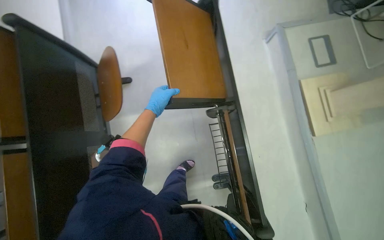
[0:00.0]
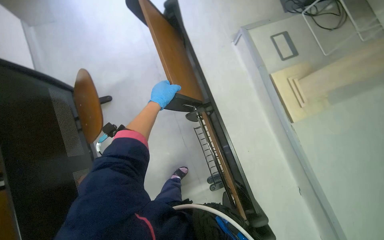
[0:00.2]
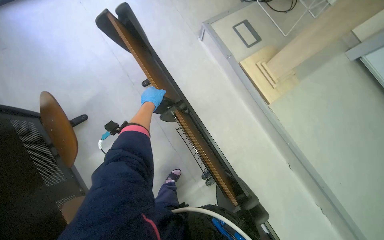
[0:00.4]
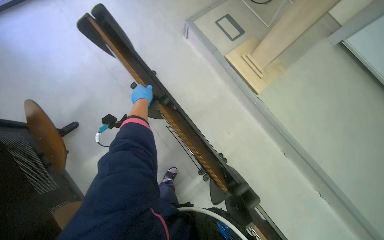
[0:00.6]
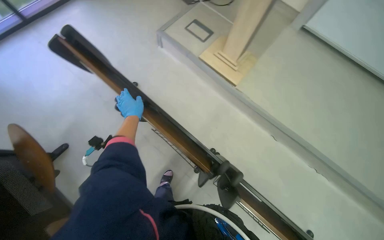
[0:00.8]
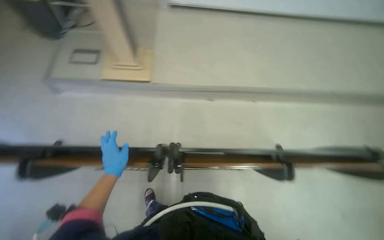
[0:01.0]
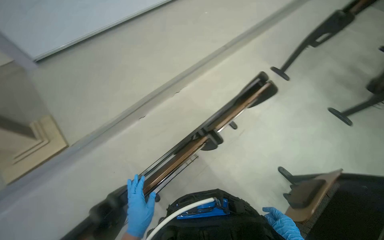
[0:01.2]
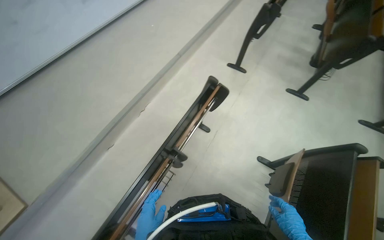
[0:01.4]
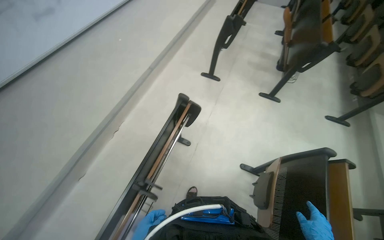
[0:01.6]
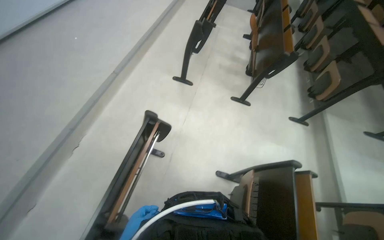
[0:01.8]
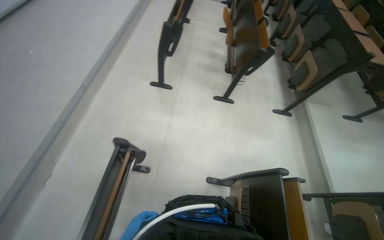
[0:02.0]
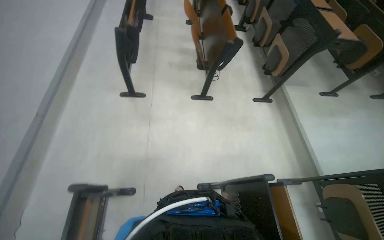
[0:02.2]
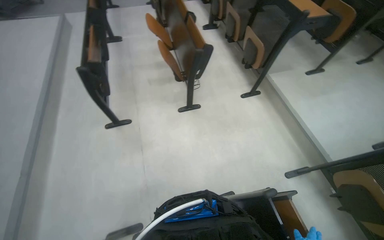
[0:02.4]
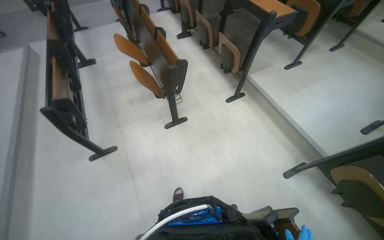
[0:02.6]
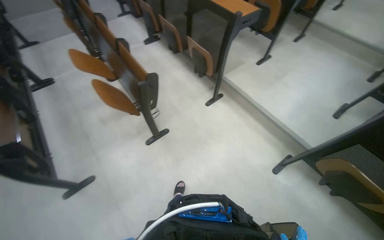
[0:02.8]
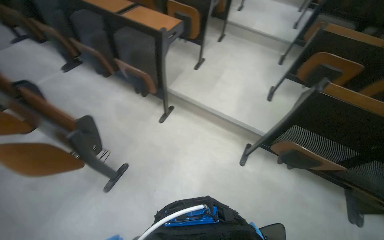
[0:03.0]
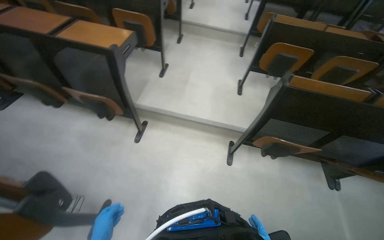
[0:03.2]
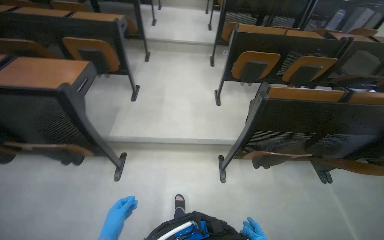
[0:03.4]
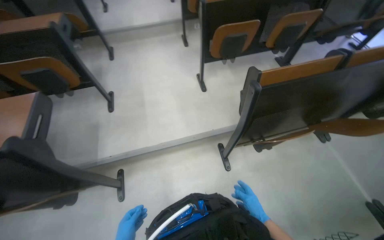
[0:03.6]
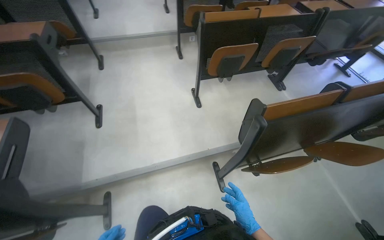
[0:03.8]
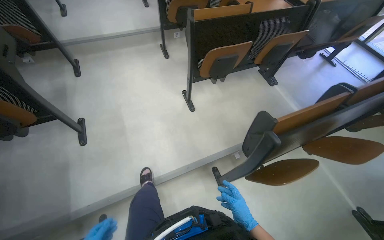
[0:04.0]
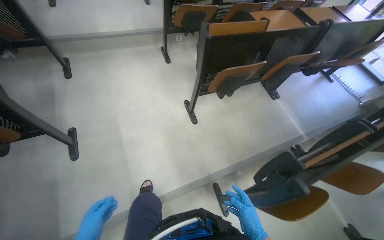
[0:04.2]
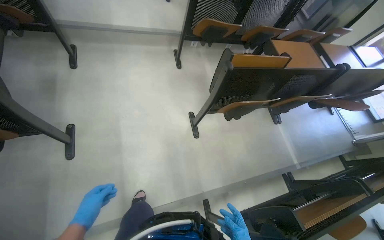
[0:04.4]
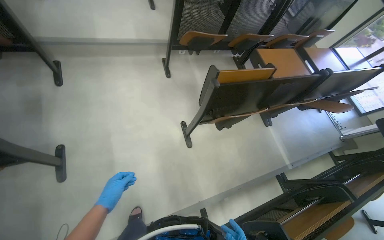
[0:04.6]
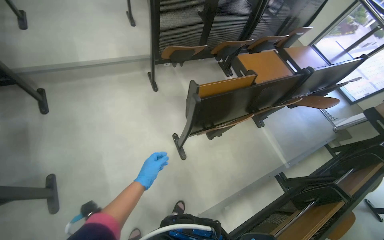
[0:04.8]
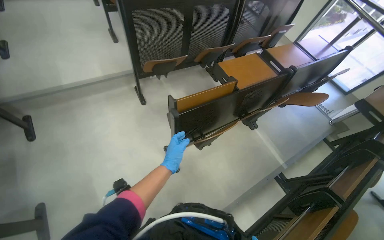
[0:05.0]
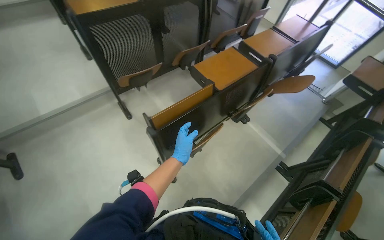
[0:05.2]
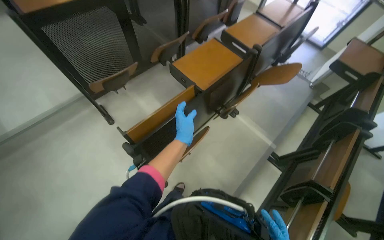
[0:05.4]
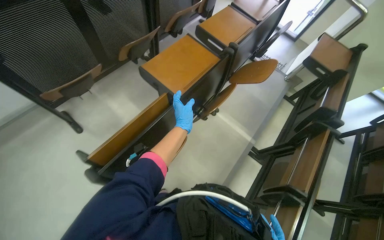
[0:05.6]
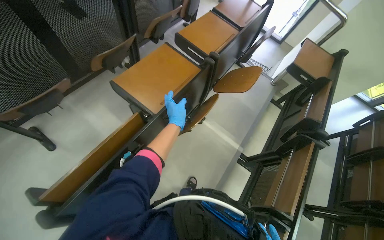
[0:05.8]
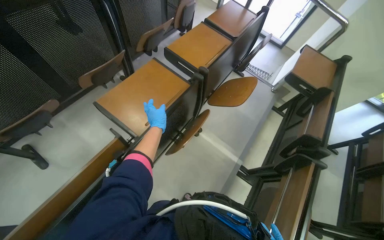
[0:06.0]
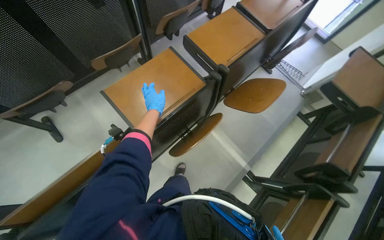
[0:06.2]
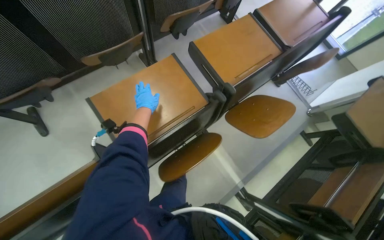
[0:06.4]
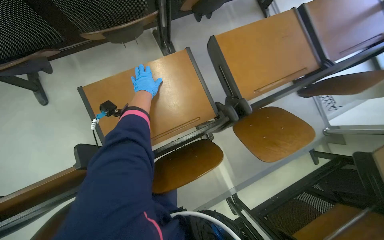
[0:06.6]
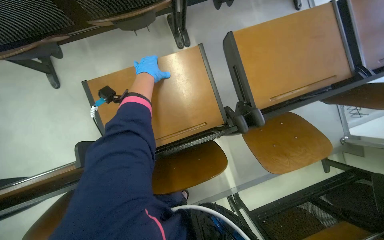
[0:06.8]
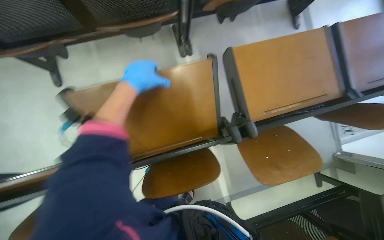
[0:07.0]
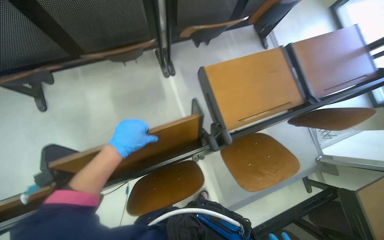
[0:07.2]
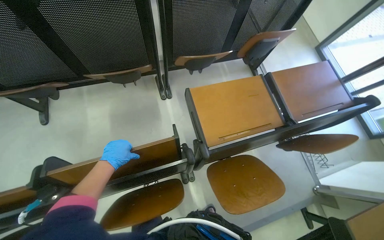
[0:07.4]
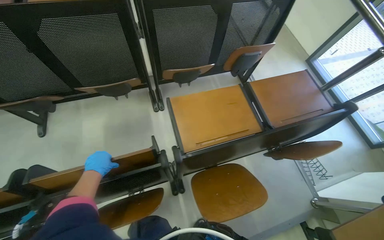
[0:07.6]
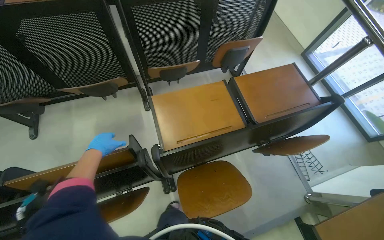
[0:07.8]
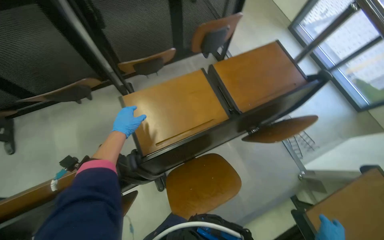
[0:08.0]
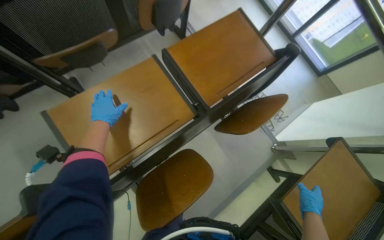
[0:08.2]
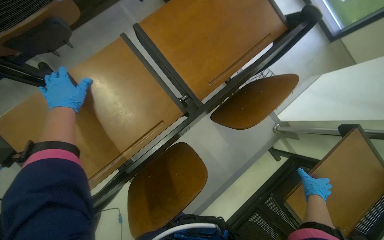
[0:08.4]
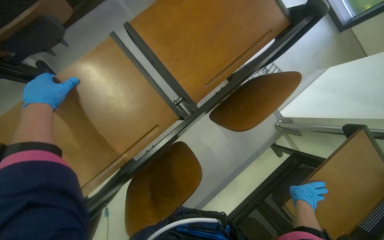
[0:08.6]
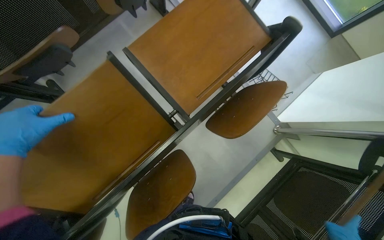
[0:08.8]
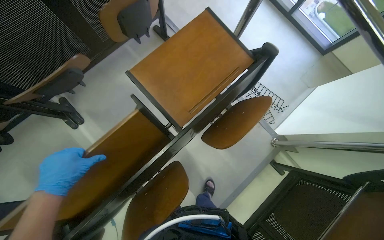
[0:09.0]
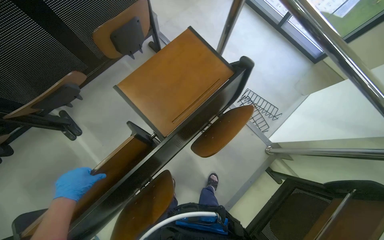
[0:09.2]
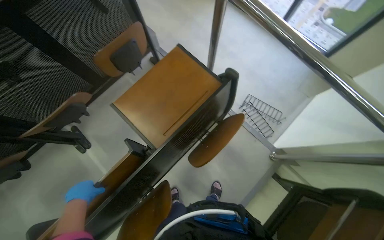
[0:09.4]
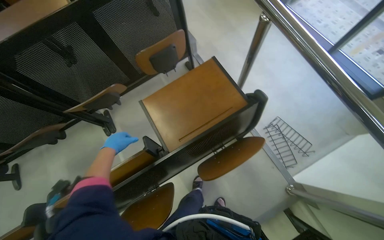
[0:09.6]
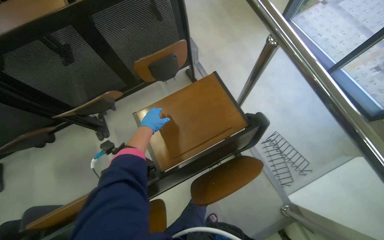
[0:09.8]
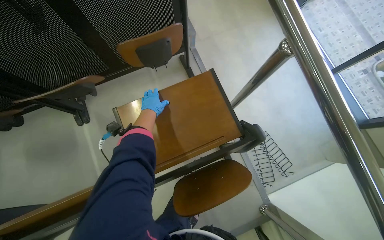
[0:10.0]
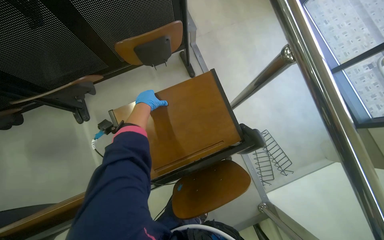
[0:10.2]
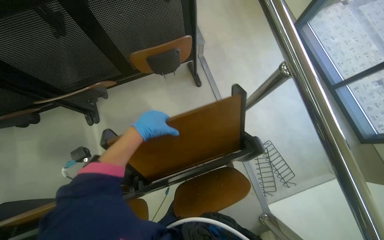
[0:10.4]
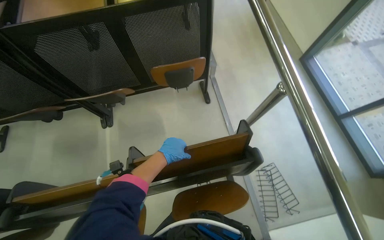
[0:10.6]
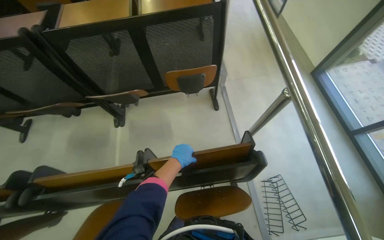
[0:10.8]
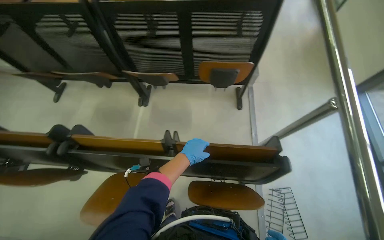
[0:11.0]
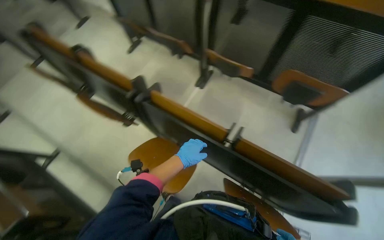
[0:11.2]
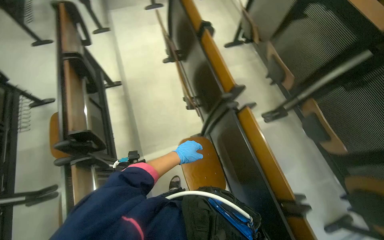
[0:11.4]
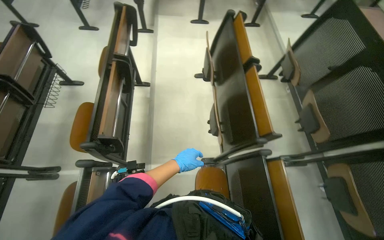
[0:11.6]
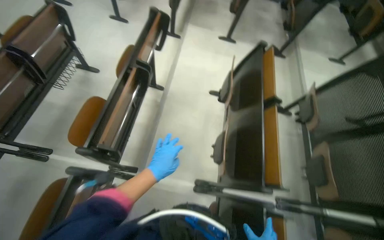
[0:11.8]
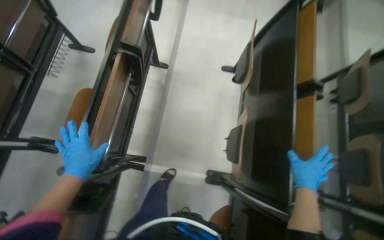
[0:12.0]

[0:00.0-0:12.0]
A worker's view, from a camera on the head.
Job: organizing items.
The whole recording: Folding desks in auditorium. The worker folds up multiple desks in the auditorium.
0.0 to 1.6 s: The camera travels about 1 m. The head rotates roughly 145 degrees to the right.
1.6 to 3.0 s: The camera travels about 1 m. The head turns to the right by about 85 degrees.
3.0 to 4.4 s: The head travels some 1.5 m. The wearer's head swings some 45 degrees to the right.
4.4 to 6.0 s: The head travels approximately 1 m. The head turns to the right by approximately 40 degrees.
6.0 to 7.6 s: The head travels approximately 70 cm. The wearer looks roughly 35 degrees further to the left.
7.6 to 9.0 s: The camera travels approximately 60 cm. The view tilts about 20 degrees downward.
9.0 to 10.4 s: The wearer looks roughly 25 degrees further to the left. The left hand heads to the right and up the picture, covering roughly 50 cm.
10.4 to 12.0 s: The wearer moves approximately 1 m. The wearer looks some 120 degrees further to the left.

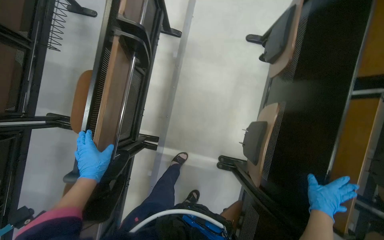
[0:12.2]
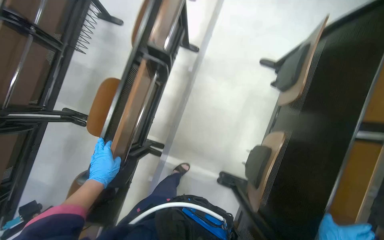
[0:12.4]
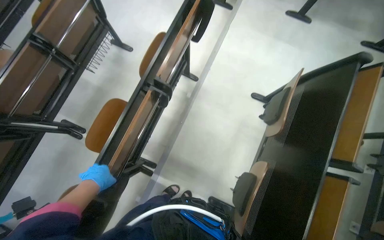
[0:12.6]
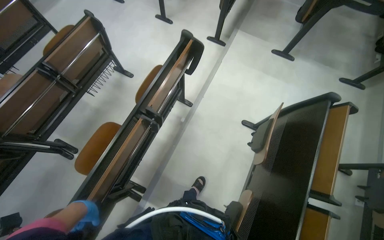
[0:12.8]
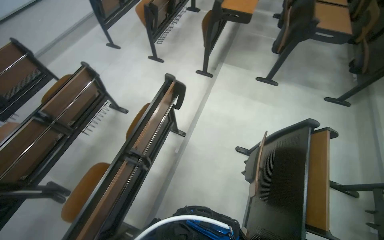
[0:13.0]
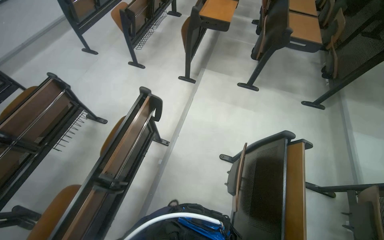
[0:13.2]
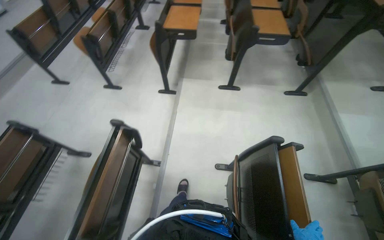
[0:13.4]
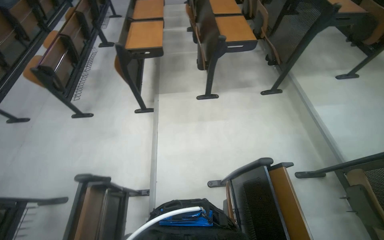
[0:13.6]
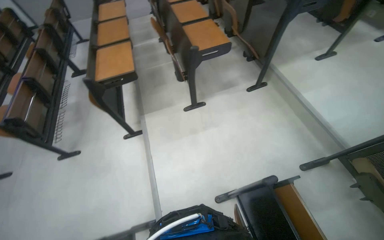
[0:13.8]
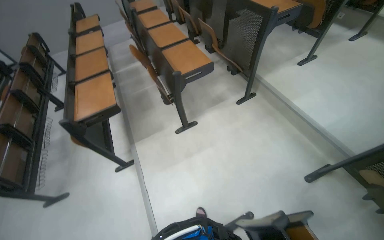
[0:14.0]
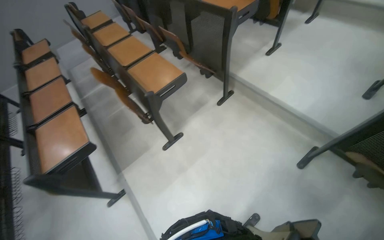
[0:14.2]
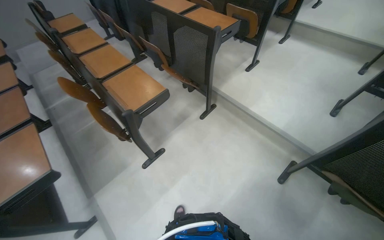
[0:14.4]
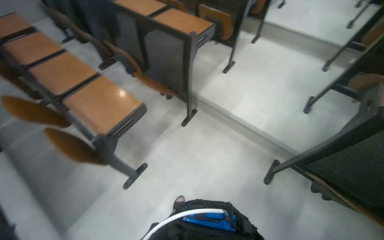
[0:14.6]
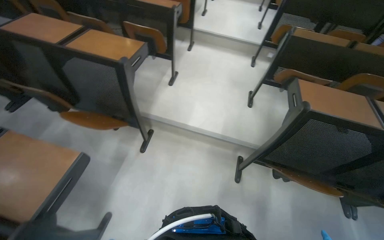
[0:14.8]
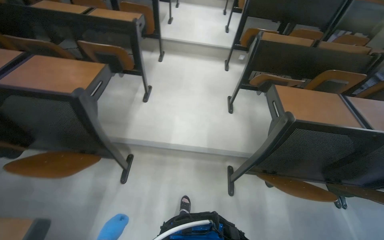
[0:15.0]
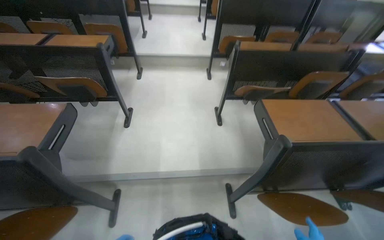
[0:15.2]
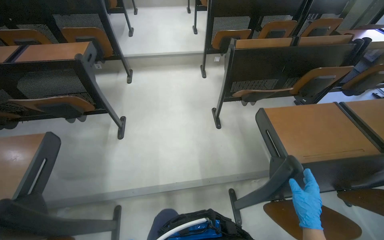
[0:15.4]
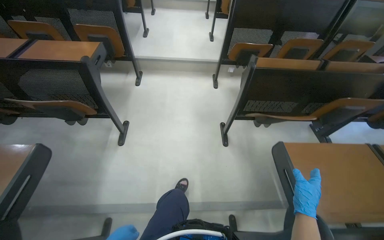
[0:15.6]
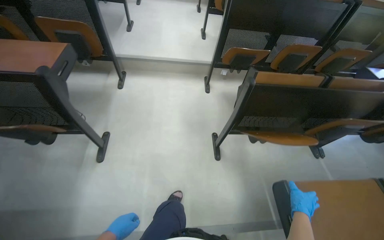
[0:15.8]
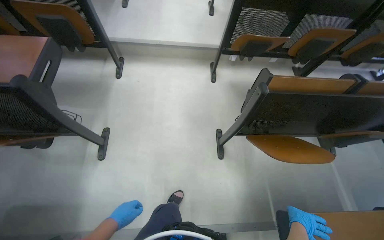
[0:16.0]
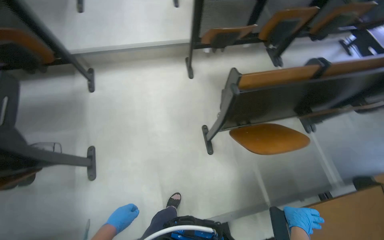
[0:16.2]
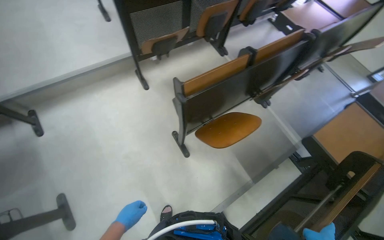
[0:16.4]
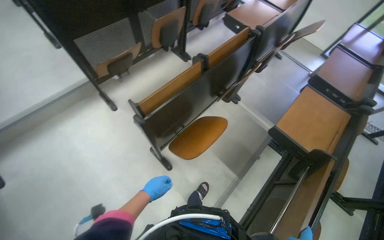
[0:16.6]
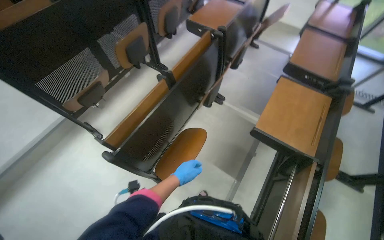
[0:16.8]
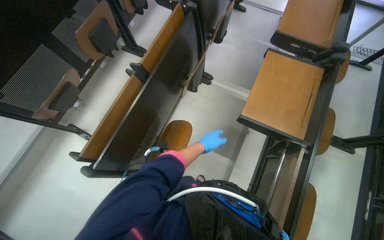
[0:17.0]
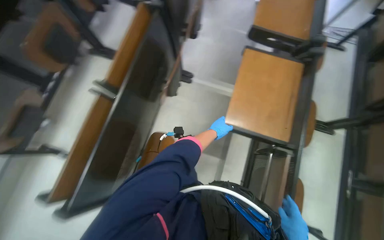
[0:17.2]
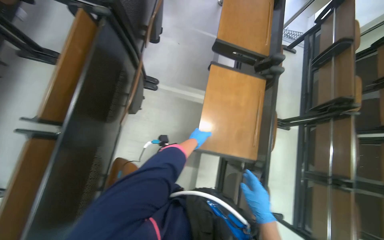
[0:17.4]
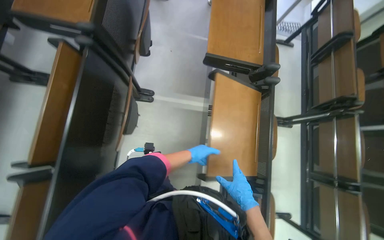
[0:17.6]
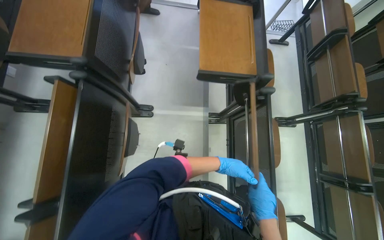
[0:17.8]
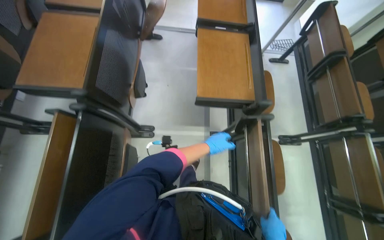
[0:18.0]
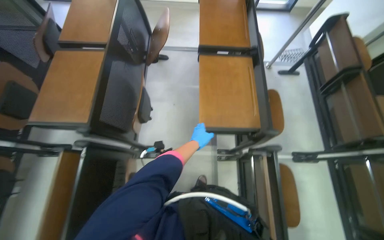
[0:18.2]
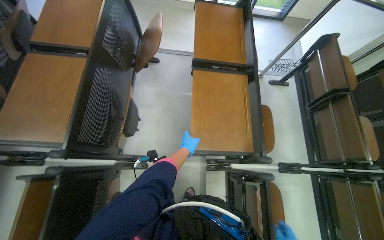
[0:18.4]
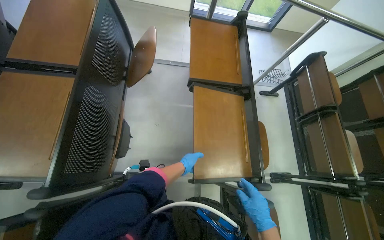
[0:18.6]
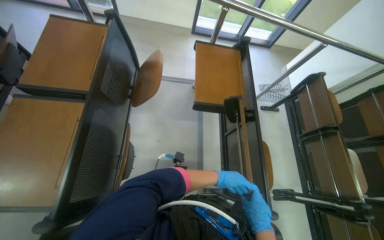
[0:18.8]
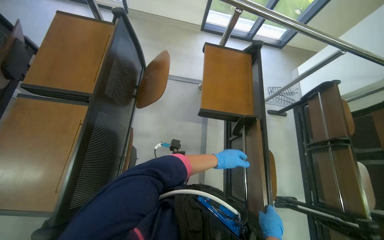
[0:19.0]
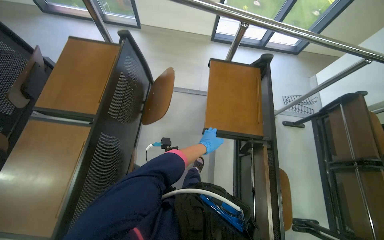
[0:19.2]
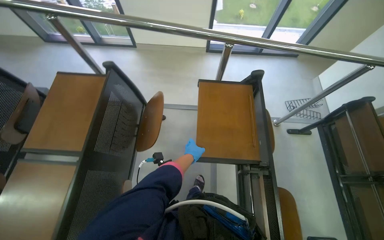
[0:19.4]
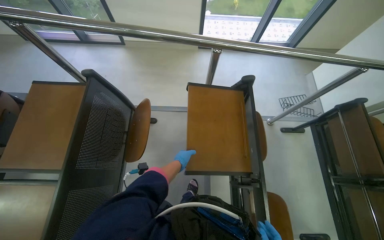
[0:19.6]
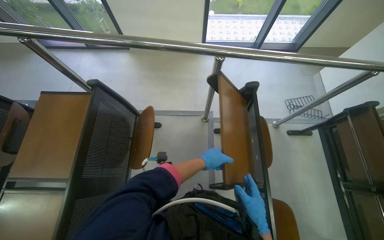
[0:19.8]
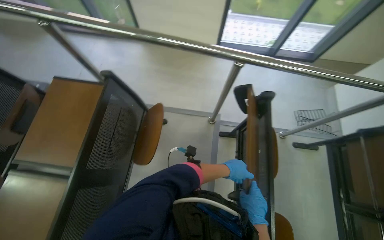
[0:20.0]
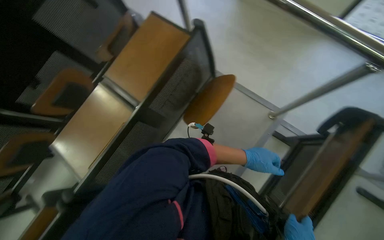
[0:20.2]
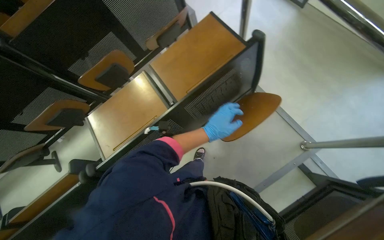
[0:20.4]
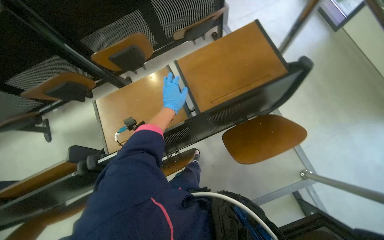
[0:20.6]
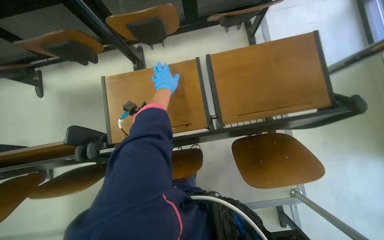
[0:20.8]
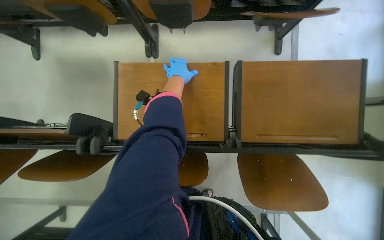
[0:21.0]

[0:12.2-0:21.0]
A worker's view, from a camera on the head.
Job: organizing items.
The whole recording: Folding desks in auditorium. The worker folds up multiple desks in the auditorium.
12.2 to 13.6 s: The wearer moves some 70 cm. The wearer's head swings some 20 degrees to the right. The camera pitches upward, by approximately 30 degrees.
13.6 to 15.2 s: The wearer moves roughly 1 m. The head turns to the right by about 90 degrees.
15.2 to 16.6 s: The camera is carried about 1 m. The wearer looks roughly 45 degrees further to the right. The view tips downward by roughly 20 degrees.
16.6 to 18.0 s: The wearer moves roughly 1 m. The head turns to the right by roughly 45 degrees.
18.0 to 19.6 s: The wearer moves about 90 cm.
19.6 to 21.0 s: The camera is carried about 70 cm. The head rotates roughly 90 degrees to the left. The wearer looks some 25 degrees further downward.
